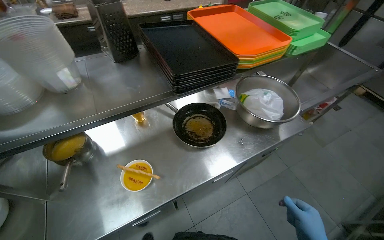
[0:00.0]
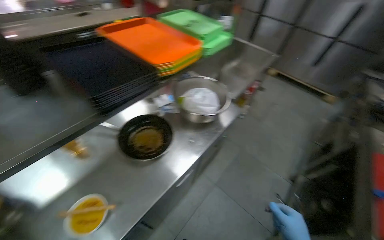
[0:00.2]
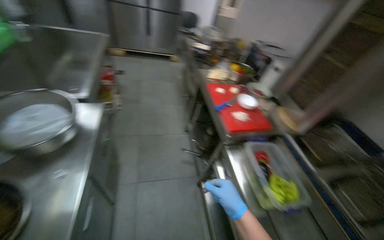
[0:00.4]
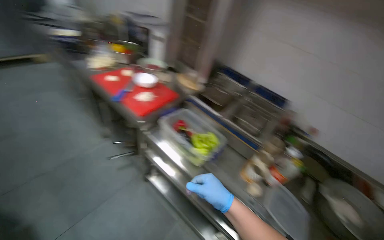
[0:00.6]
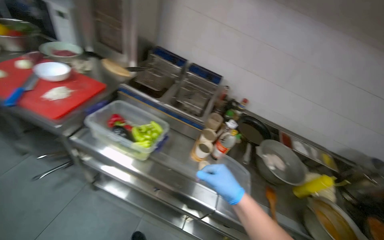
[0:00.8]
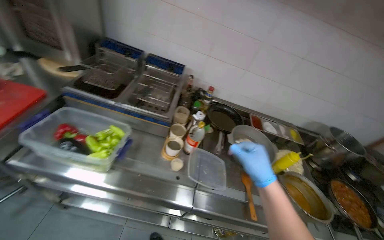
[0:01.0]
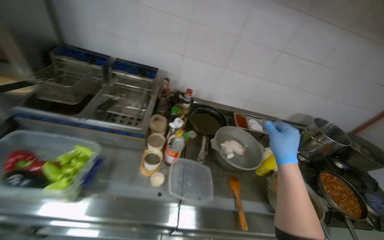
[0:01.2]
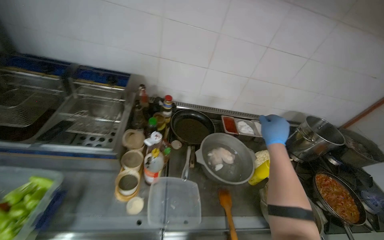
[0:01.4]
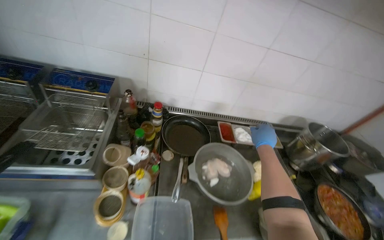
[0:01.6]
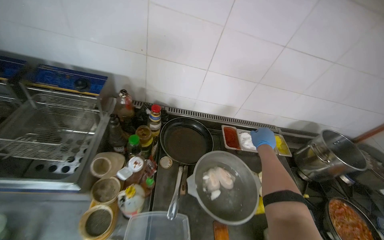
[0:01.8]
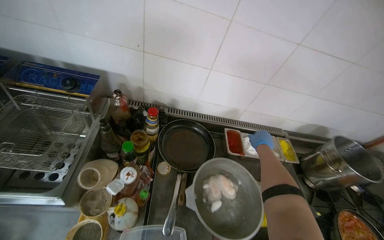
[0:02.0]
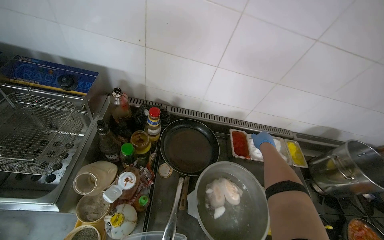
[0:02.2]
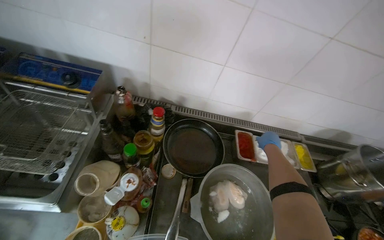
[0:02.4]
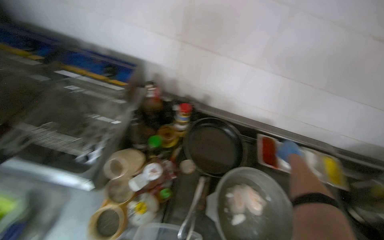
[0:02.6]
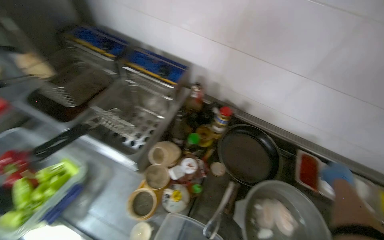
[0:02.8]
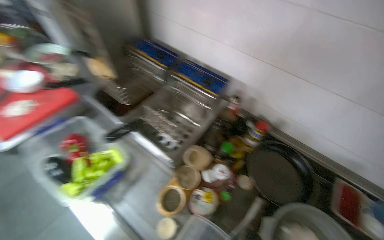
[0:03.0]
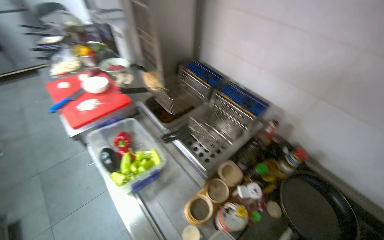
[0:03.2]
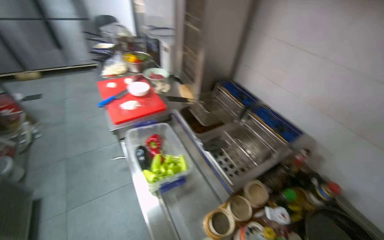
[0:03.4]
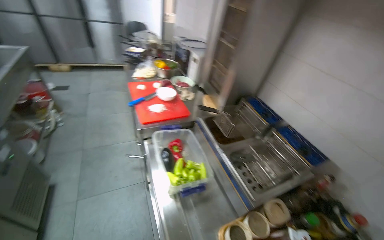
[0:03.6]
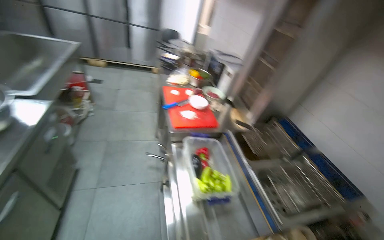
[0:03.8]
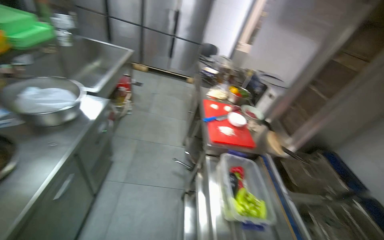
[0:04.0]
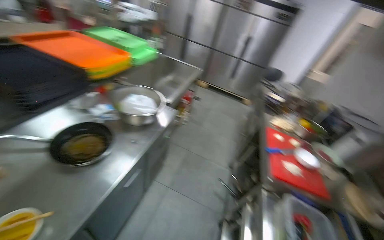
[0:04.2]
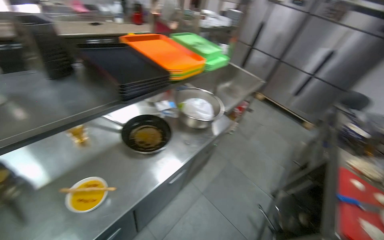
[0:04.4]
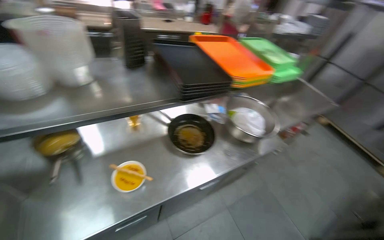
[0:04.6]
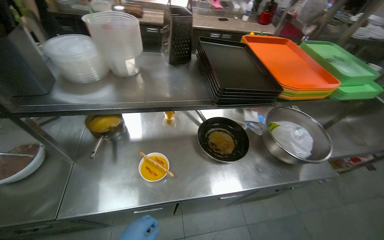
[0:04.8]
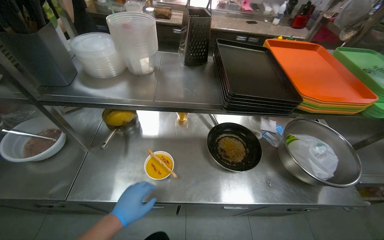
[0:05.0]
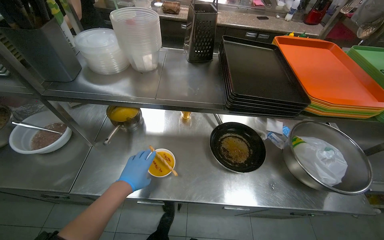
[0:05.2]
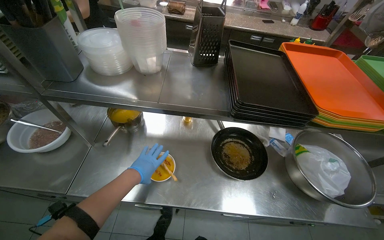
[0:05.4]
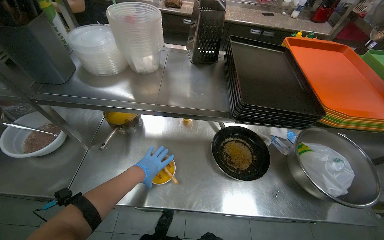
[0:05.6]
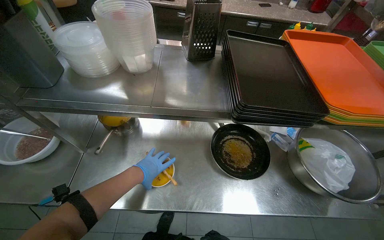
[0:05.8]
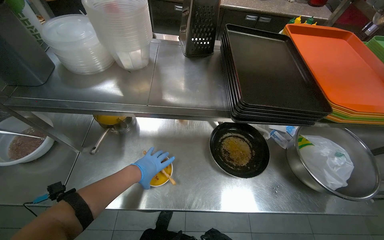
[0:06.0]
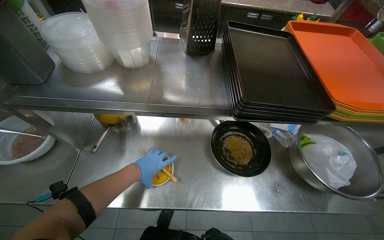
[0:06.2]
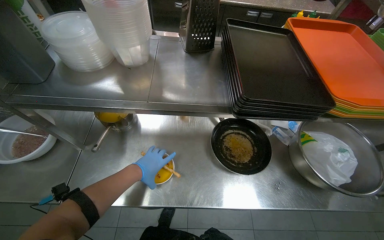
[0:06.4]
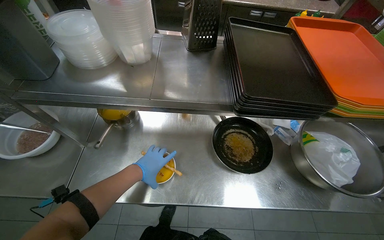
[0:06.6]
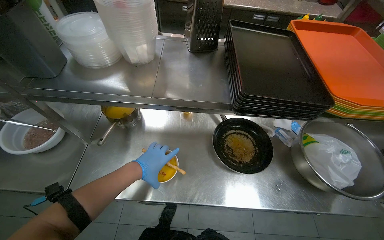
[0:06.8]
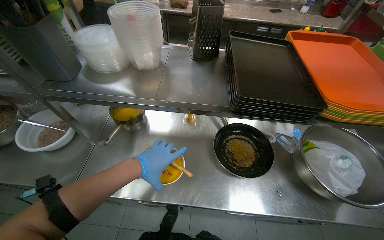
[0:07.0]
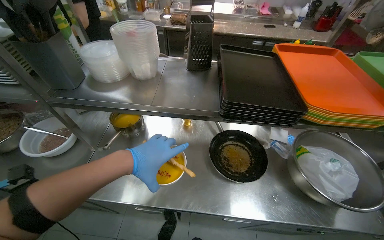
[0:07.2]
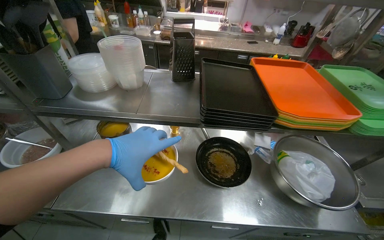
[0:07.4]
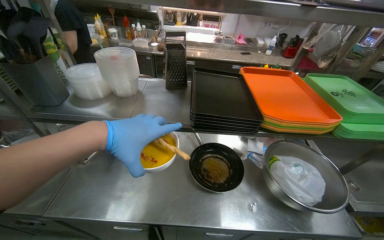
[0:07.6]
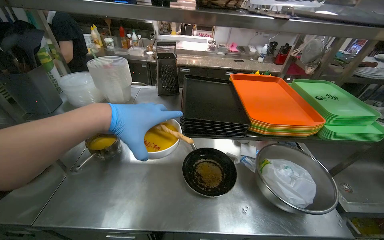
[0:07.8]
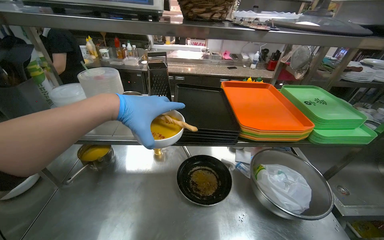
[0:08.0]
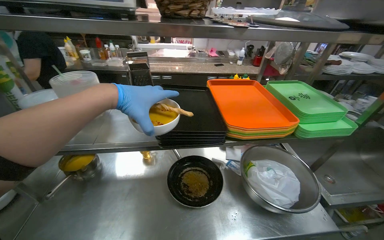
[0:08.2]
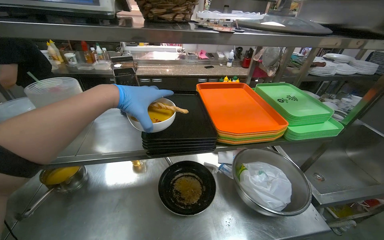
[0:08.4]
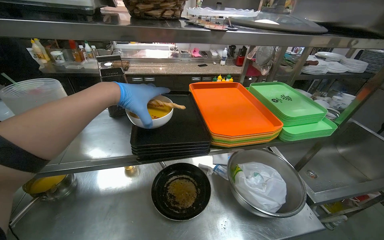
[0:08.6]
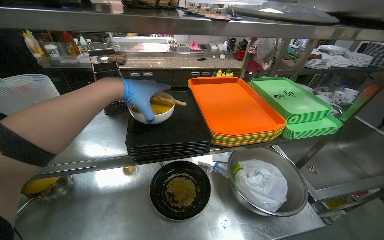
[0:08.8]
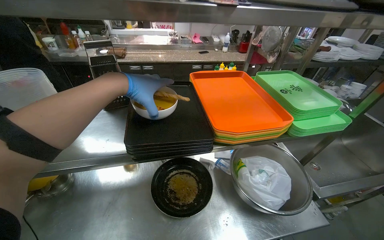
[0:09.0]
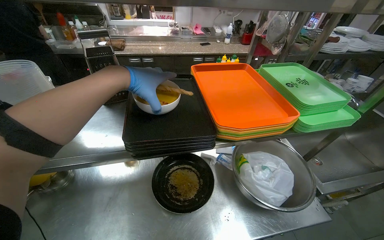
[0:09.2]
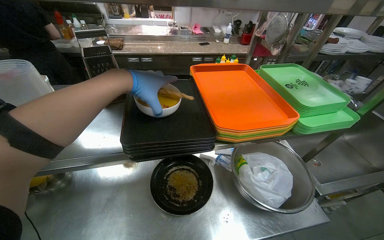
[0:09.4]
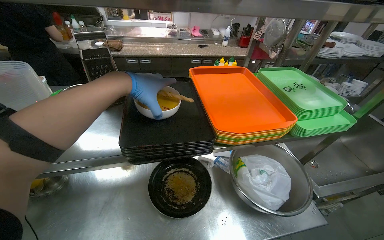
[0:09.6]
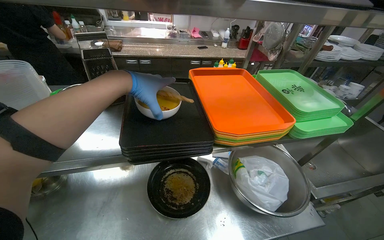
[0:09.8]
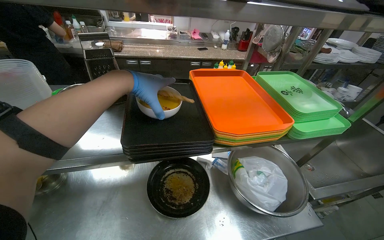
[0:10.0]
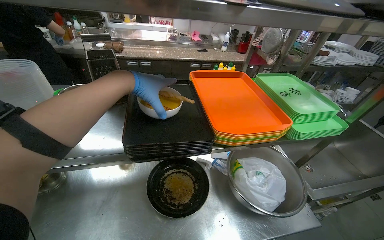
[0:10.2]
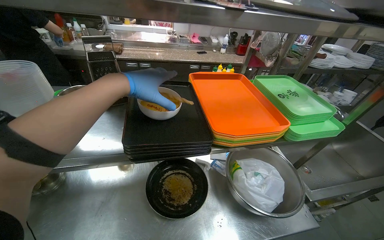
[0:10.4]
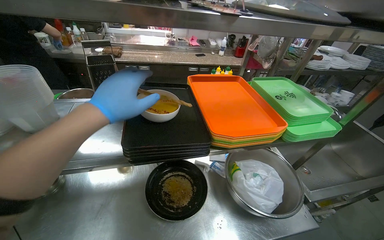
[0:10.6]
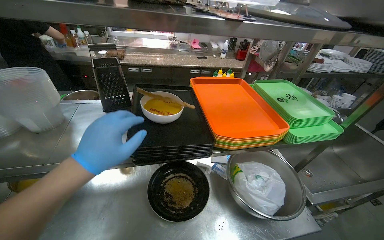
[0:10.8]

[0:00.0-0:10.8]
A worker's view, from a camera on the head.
Job: preparing food.
The whole recording: Chopping onions and arranging meal in white dish. The worker chops the onion, places the prepared meal into a white dish, and arranges the meal.
0:00.0 to 0:01.6: The head travels approximately 90 cm. The head turns to the right by roughly 155 degrees. The camera pitches downward, by some 20 degrees.
0:01.6 to 0:03.0: The head rotates about 40 degrees to the left.
0:03.0 to 0:04.6: The camera travels about 90 cm. The head turns to the left by approximately 115 degrees. The view tips upward by roughly 30 degrees.
0:04.6 to 0:06.2: The head turns to the left by roughly 30 degrees.
0:06.2 to 0:07.8: The wearer looks roughly 20 degrees further upward. The left hand moves nearer to the camera and up the picture, approximately 35 cm.
0:07.8 to 0:09.2: The left hand moves up the picture, roughly 20 cm.
0:09.2 to 0:10.8: The left hand travels down the picture and nearer to the camera by some 20 cm.

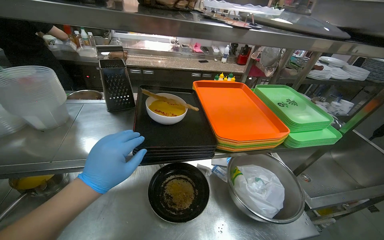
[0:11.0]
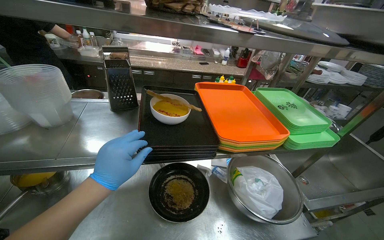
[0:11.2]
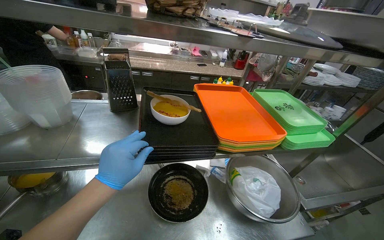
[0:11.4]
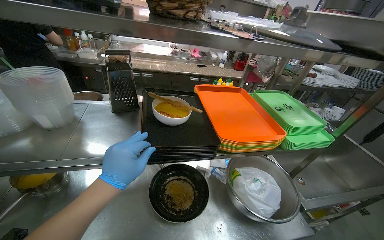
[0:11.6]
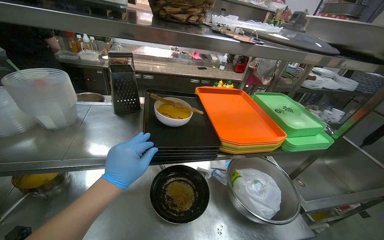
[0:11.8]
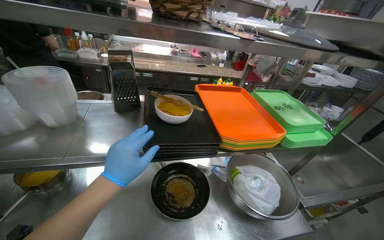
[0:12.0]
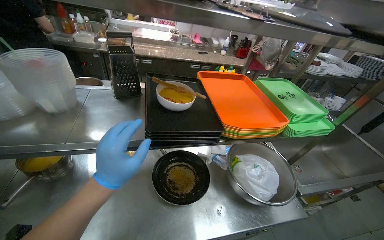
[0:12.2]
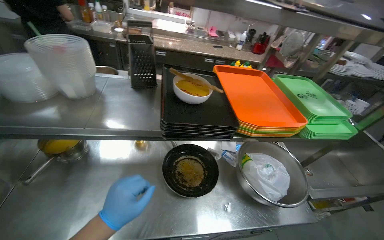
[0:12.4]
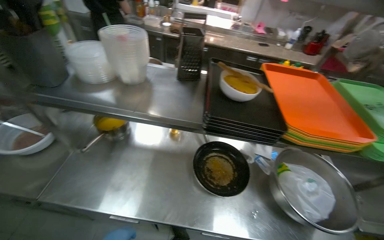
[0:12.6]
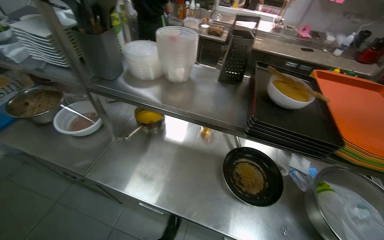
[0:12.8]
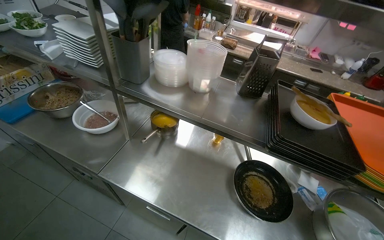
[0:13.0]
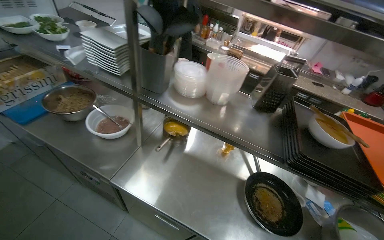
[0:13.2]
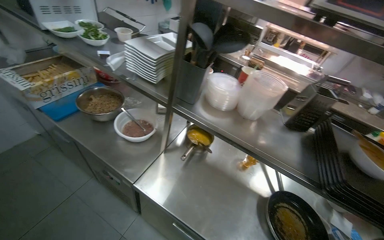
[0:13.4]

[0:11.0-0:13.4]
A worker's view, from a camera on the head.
Job: preparing food.
The whole recording: Chopping onions and arranging meal in white dish. The worker chops the onion, places the prepared meal into a white dish, and arranges the meal.
0:12.2 to 0:13.4: The wearer's head swings some 40 degrees to the left.

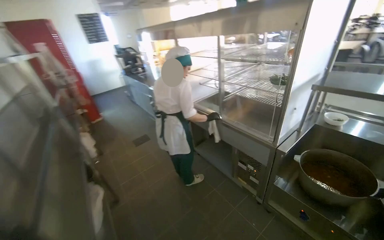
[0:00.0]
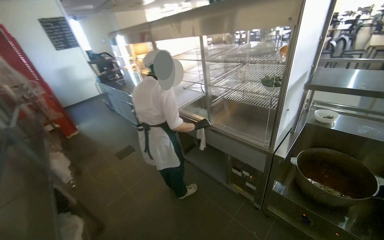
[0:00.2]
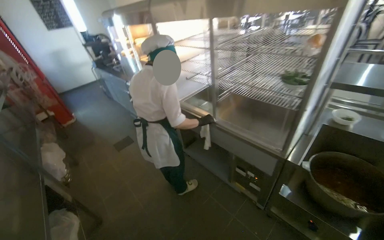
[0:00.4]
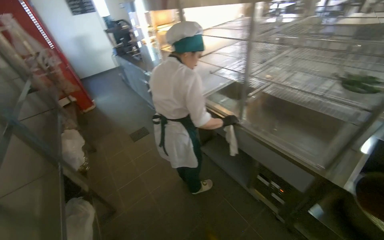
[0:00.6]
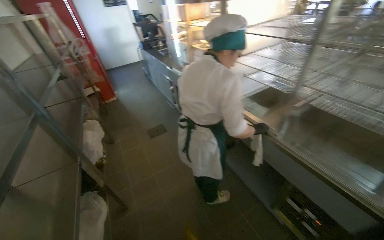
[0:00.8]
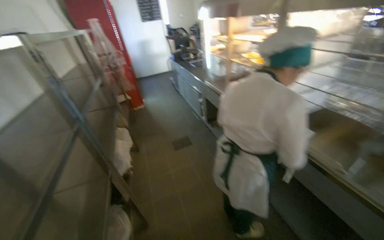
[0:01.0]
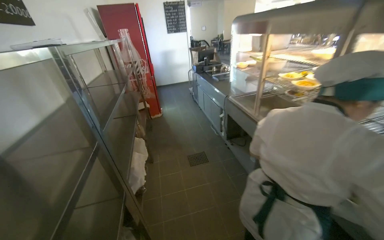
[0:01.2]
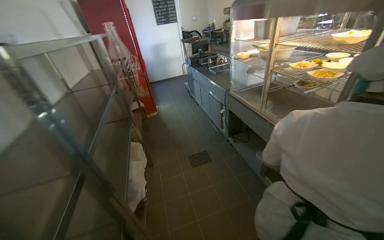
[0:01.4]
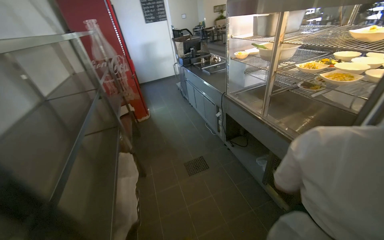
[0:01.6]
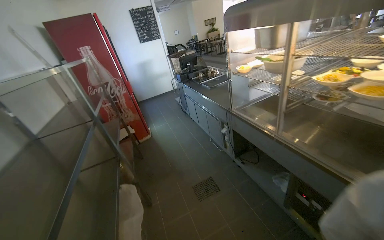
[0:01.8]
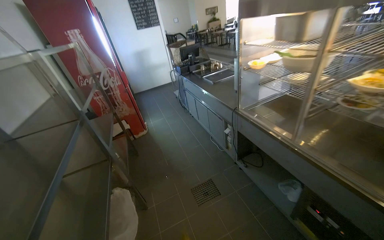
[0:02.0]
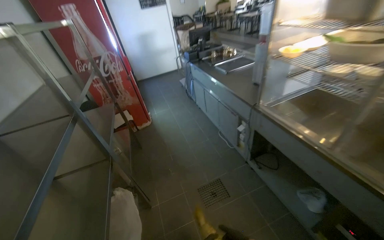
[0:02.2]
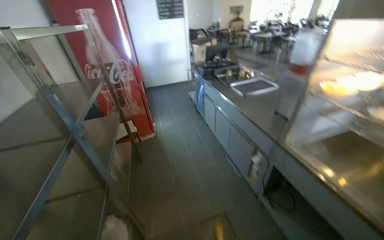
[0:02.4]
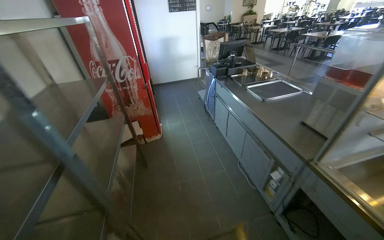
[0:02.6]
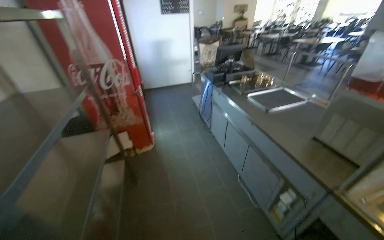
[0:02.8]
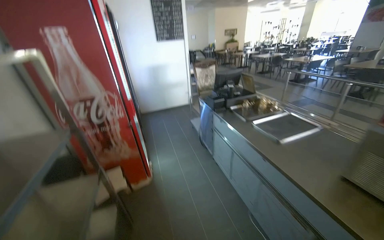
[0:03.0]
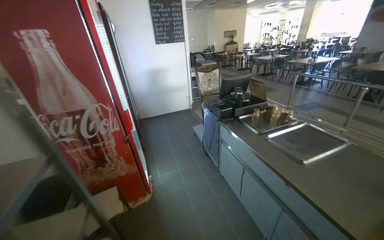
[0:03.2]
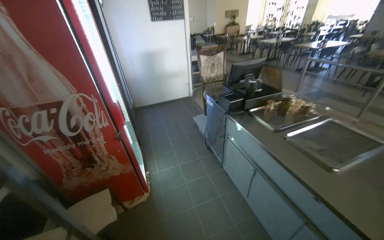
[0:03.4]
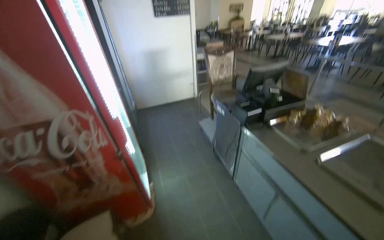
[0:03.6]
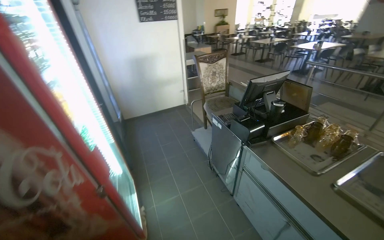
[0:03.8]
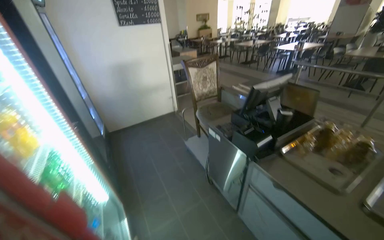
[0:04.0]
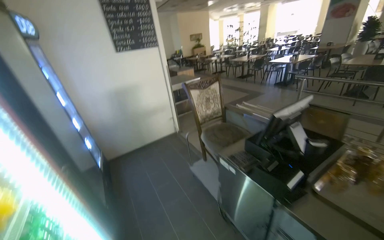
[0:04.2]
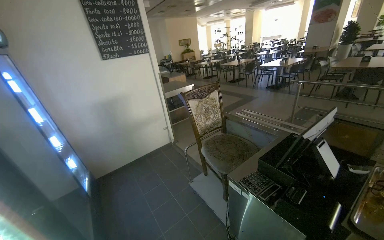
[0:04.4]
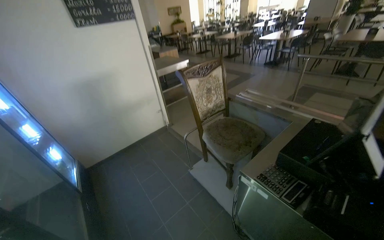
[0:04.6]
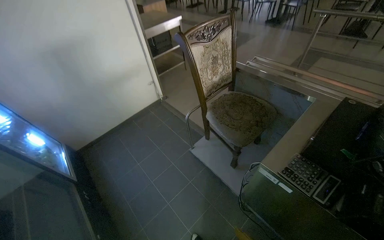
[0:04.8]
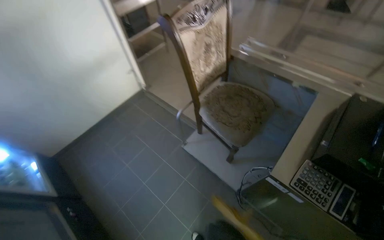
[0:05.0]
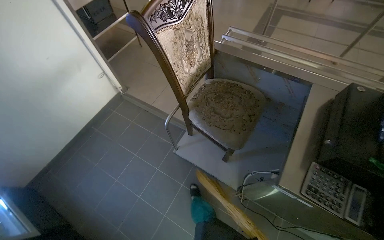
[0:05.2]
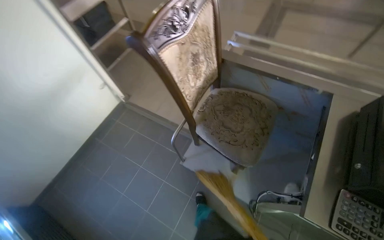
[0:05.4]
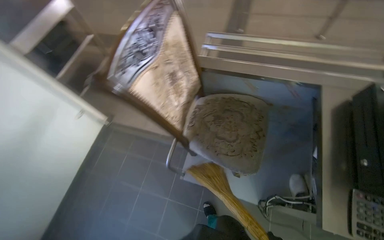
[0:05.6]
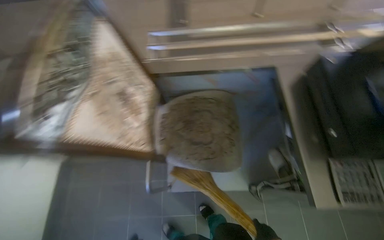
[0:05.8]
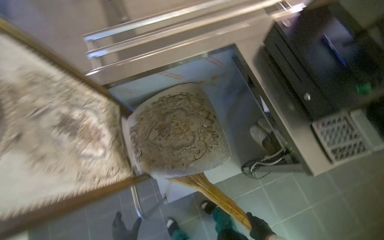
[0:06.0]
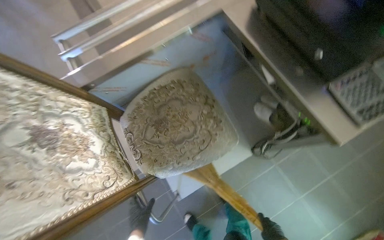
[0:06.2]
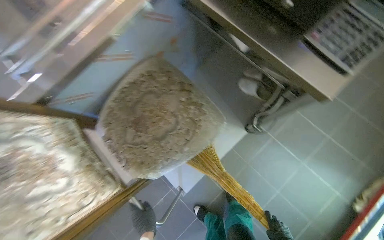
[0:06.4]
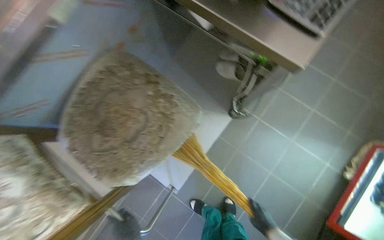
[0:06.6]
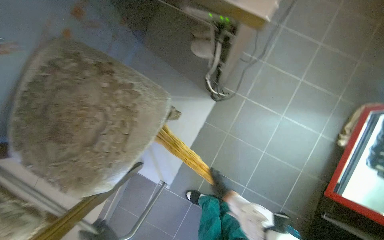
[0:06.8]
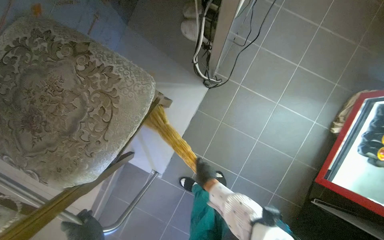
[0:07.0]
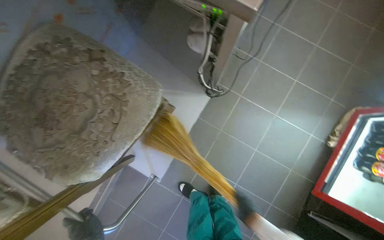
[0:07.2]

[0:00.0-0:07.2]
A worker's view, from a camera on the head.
Job: sweeping floor.
The whole recording: Sweeping kitchen floor. The worker sweeps the kitchen floor with a broom and dustpan.
0:00.0 to 0:01.4: The camera is carried about 1 m. The head turns to the left by approximately 20 degrees.
0:01.4 to 0:02.8: The wearer moves approximately 1.5 m.
0:02.8 to 0:04.4: The camera travels some 1.5 m. The wearer's head swings approximately 20 degrees to the right.
0:04.4 to 0:05.8: The head travels roughly 1 m. The head rotates about 55 degrees to the right. The wearer looks approximately 35 degrees further downward.
0:05.8 to 0:07.2: The camera travels approximately 40 cm. The head turns to the right by some 55 degrees. The view tilts some 15 degrees downward.
